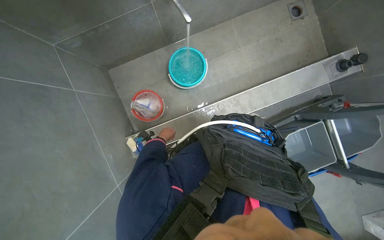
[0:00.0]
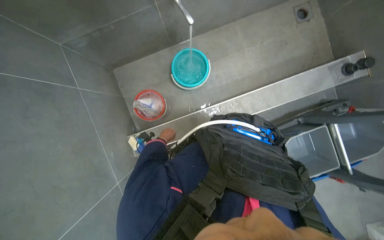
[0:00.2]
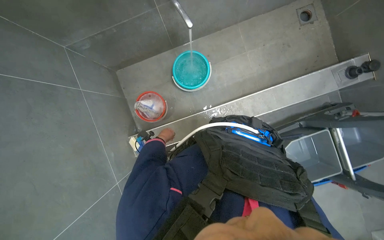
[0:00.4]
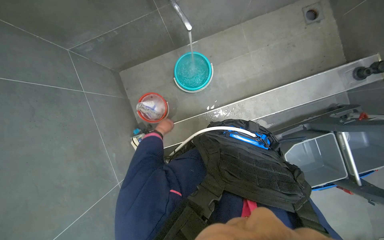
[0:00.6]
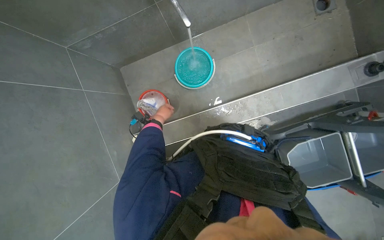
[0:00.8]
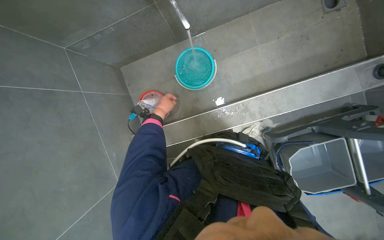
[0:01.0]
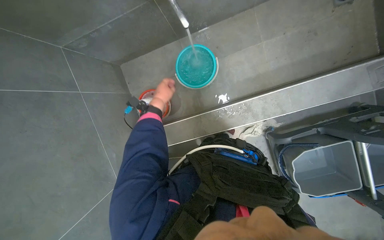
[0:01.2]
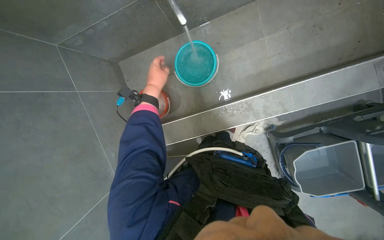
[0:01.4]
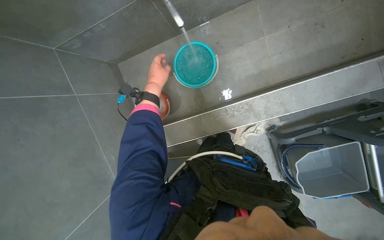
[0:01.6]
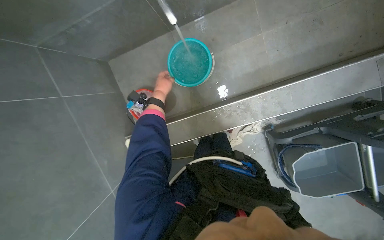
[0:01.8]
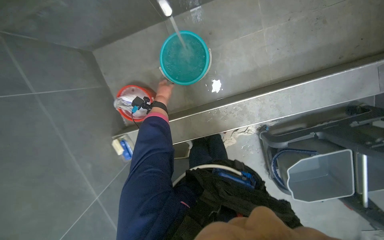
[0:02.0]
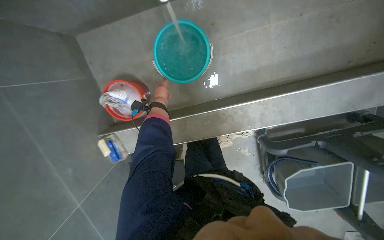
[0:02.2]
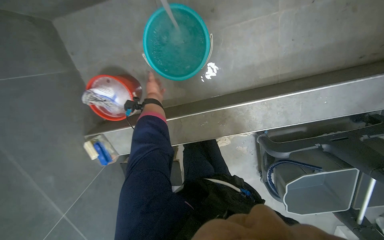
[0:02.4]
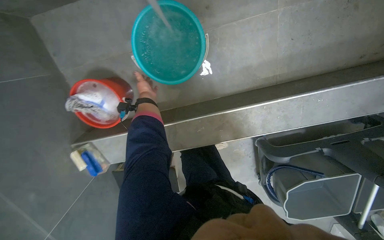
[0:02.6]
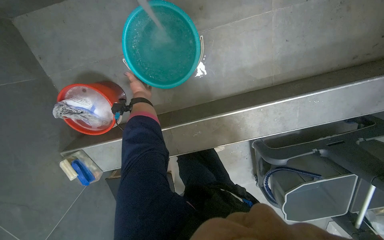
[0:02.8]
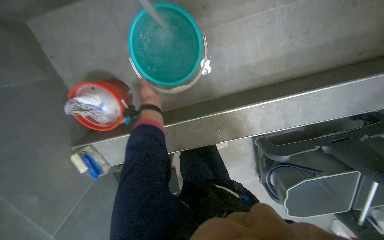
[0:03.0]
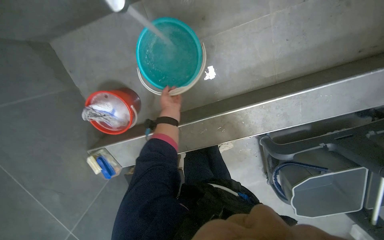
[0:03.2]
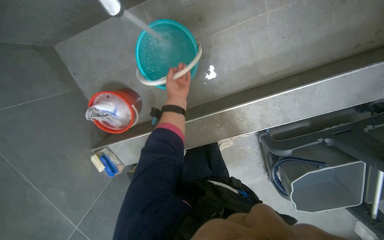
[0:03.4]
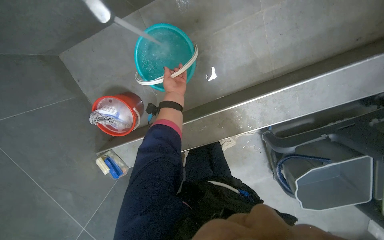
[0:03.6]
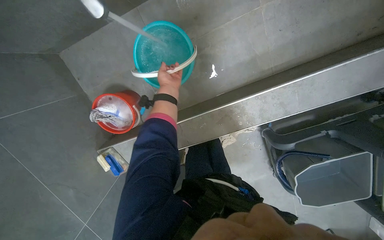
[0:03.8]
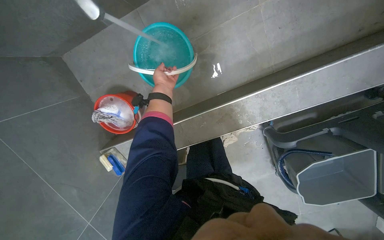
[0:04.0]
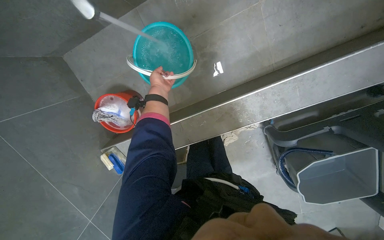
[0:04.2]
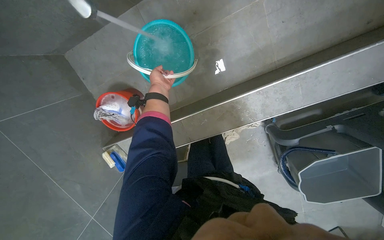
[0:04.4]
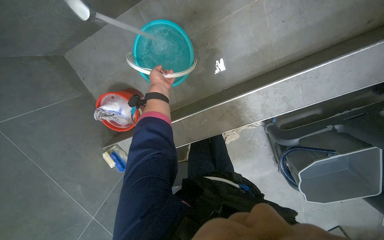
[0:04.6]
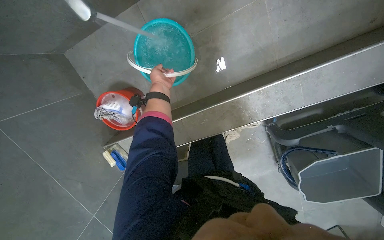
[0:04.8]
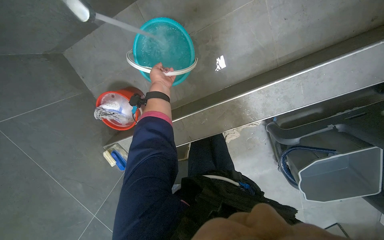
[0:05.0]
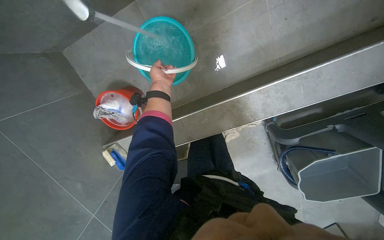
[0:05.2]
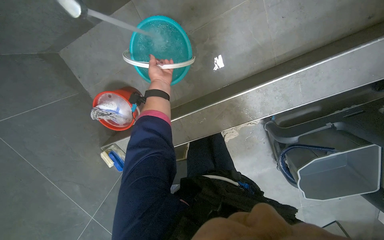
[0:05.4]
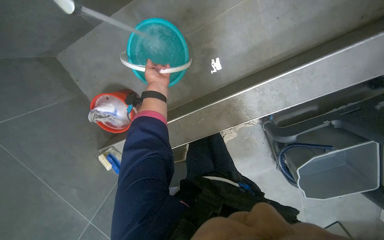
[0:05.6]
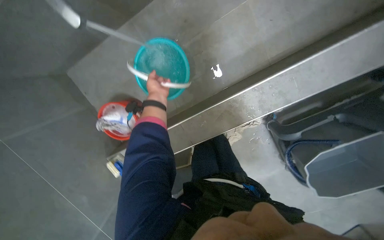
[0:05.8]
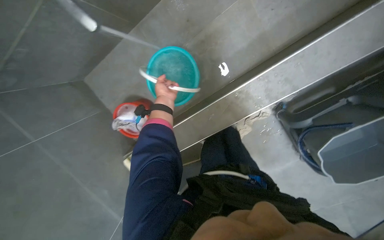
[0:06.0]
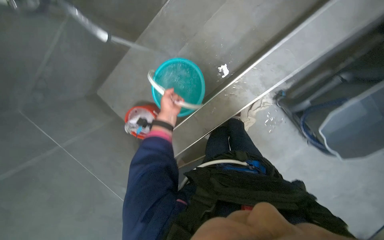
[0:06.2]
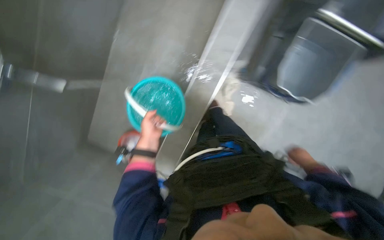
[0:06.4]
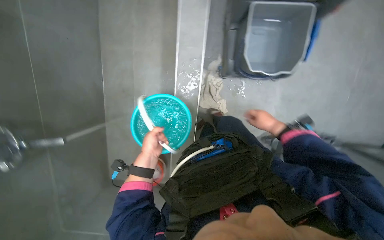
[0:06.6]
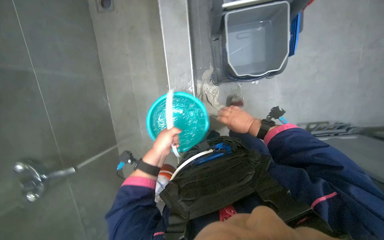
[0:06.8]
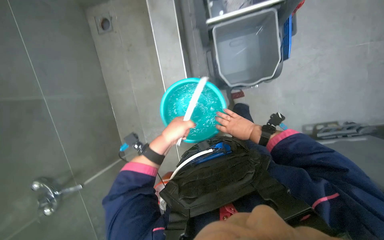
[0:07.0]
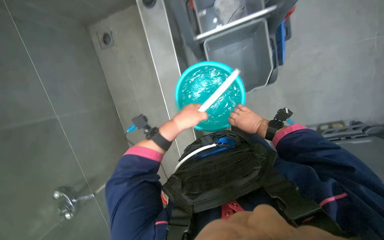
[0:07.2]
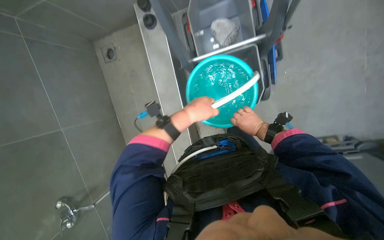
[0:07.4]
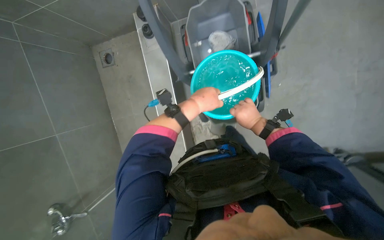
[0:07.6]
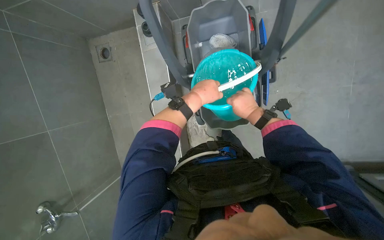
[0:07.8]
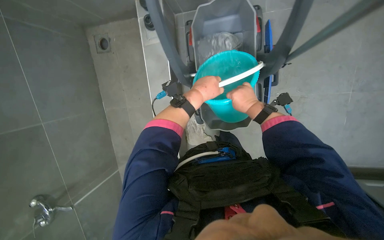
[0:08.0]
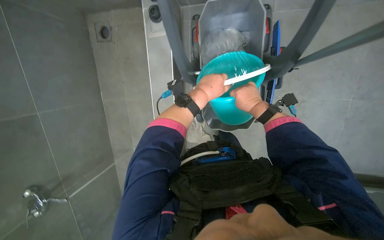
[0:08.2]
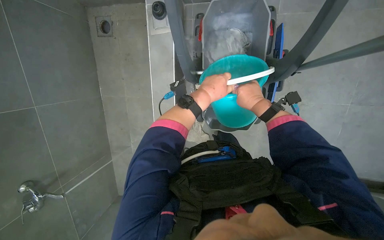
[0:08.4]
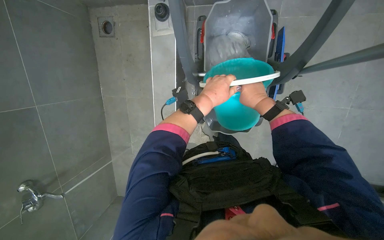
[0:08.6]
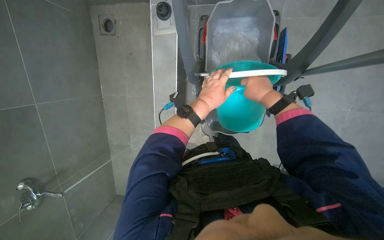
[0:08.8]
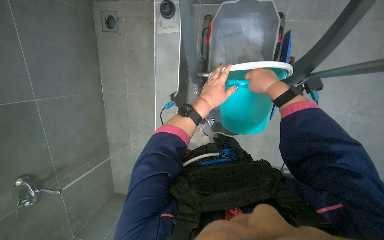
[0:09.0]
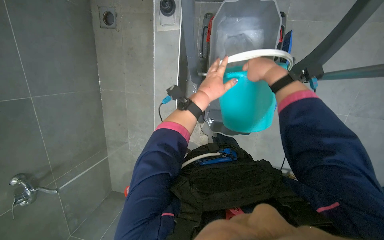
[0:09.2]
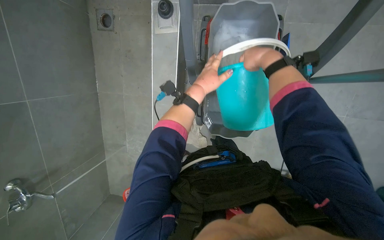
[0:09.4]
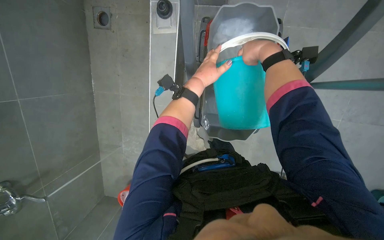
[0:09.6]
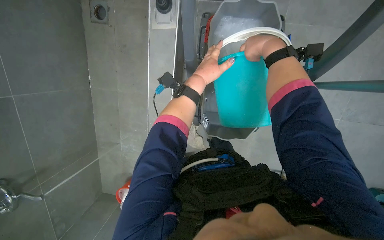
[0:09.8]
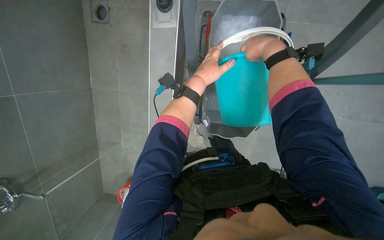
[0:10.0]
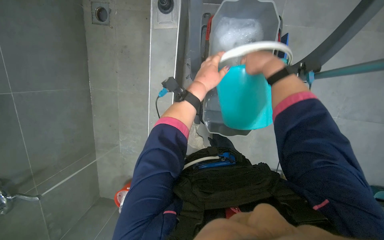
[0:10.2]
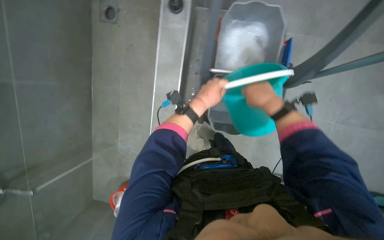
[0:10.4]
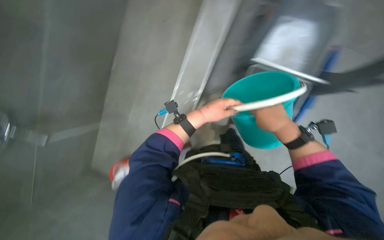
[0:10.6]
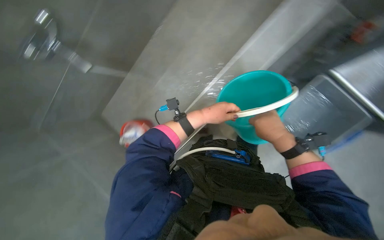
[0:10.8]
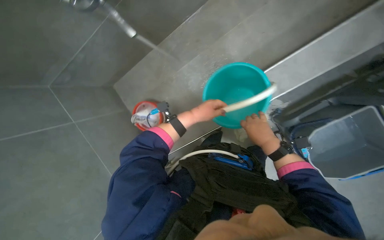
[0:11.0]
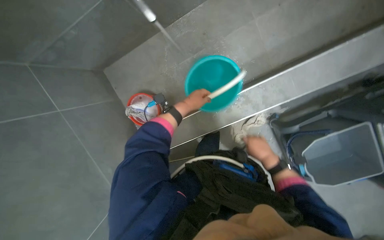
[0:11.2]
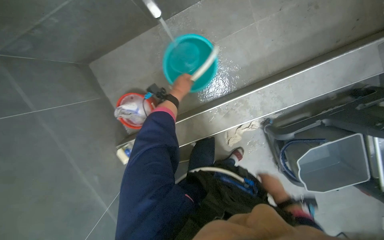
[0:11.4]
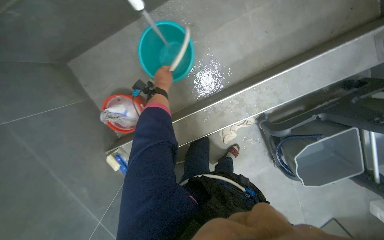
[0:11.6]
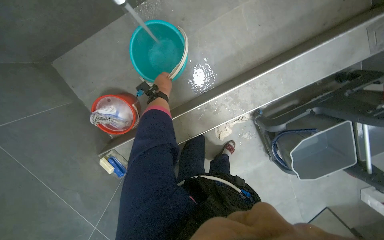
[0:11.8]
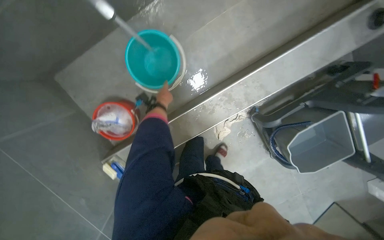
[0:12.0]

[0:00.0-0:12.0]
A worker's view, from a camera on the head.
Job: preparing cleaning supplies.
The whole recording: Filling cleaning cart with water. The worker continues to fill buckets with water from the faucet and pours them into the cleaning cart.
0:00.0 to 0:01.6: The left hand is displaced up the picture and nearer to the camera by roughly 35 cm.
0:01.6 to 0:03.0: The camera is carried approximately 40 cm. The wearer looks some 15 degrees further downward.
0:04.4 to 0:06.0: The left hand goes approximately 15 cm nearer to the camera and down the picture.
0:06.0 to 0:07.6: The head travels some 50 cm. The scene rotates counterclockwise by some 40 degrees.
0:07.6 to 0:09.0: The right hand goes some 15 cm up the picture.
0:10.4 to 0:12.0: The camera pitches downward, by roughly 15 degrees. The left hand travels farther from the camera and to the left by some 40 cm.

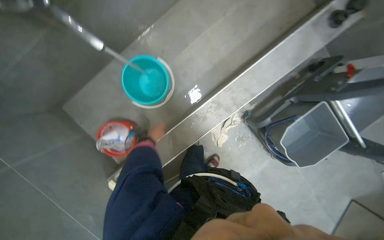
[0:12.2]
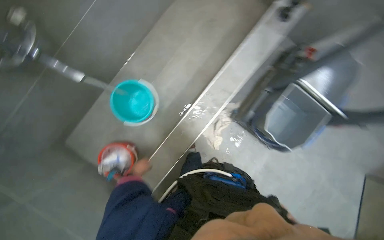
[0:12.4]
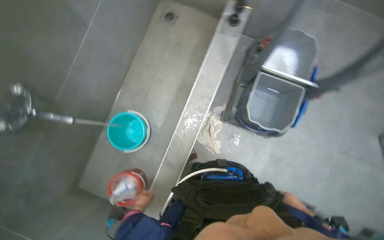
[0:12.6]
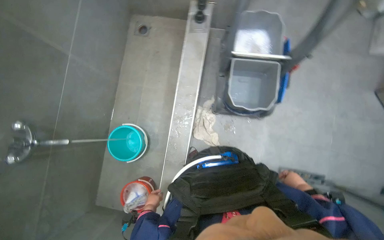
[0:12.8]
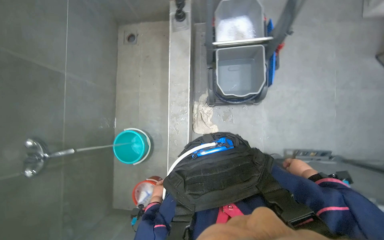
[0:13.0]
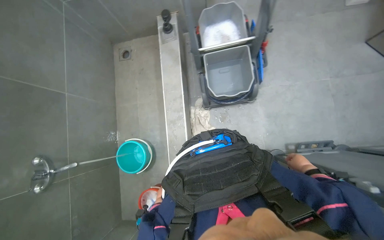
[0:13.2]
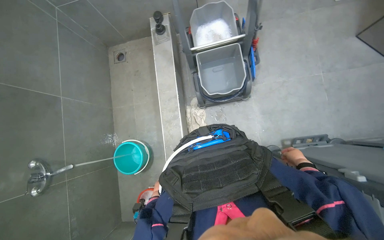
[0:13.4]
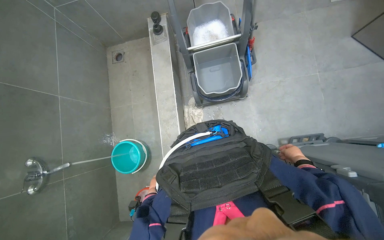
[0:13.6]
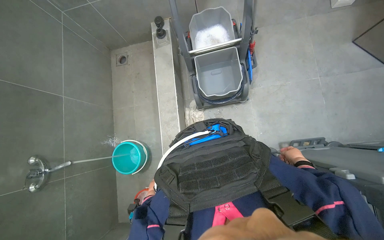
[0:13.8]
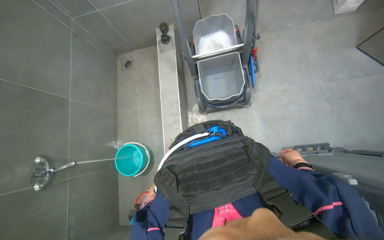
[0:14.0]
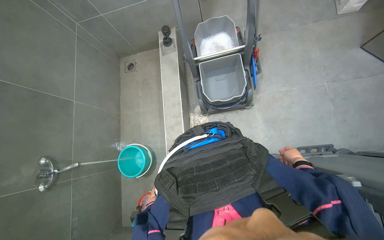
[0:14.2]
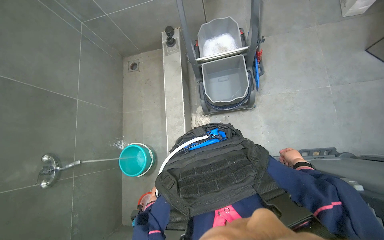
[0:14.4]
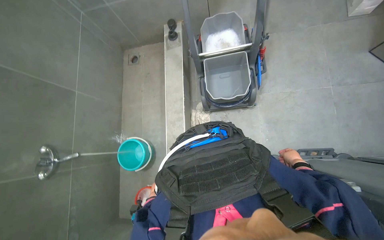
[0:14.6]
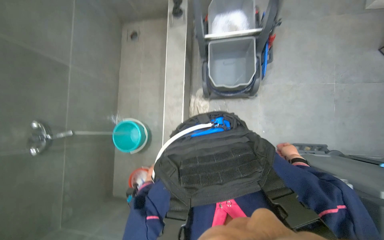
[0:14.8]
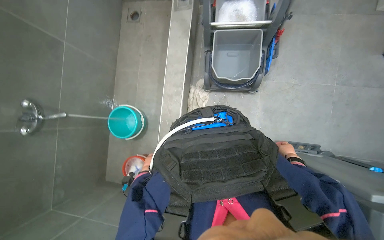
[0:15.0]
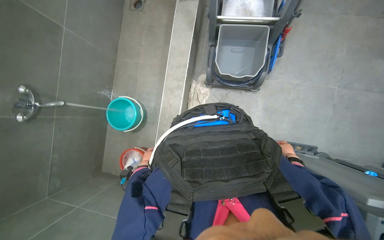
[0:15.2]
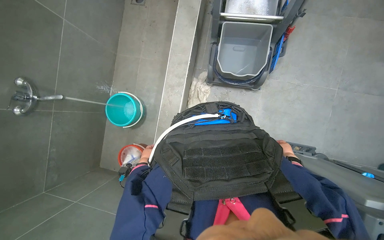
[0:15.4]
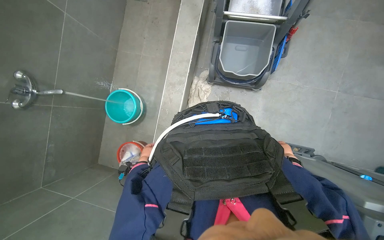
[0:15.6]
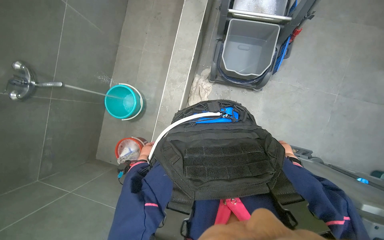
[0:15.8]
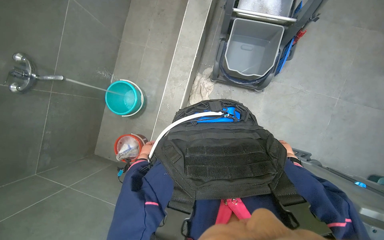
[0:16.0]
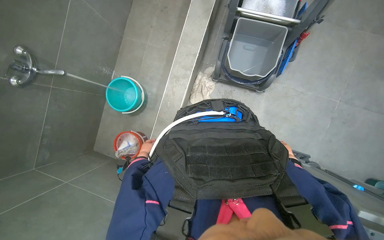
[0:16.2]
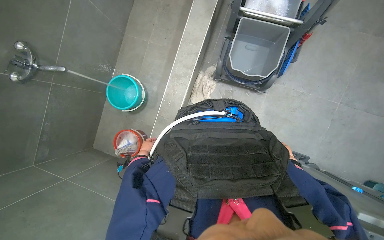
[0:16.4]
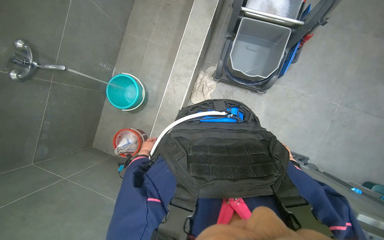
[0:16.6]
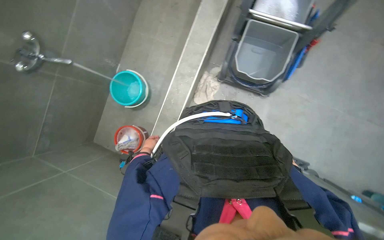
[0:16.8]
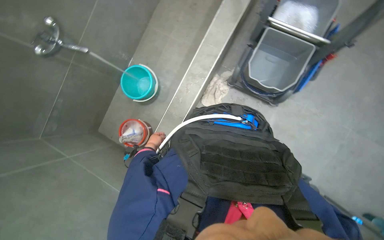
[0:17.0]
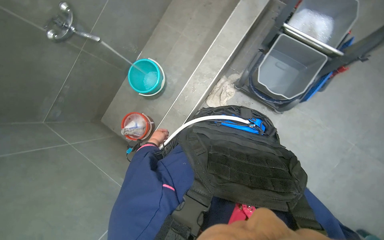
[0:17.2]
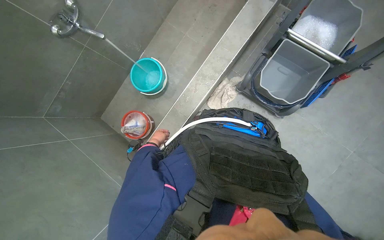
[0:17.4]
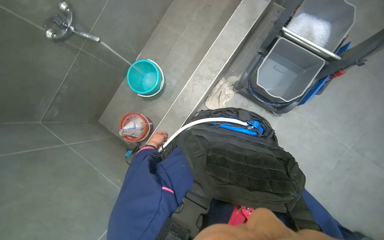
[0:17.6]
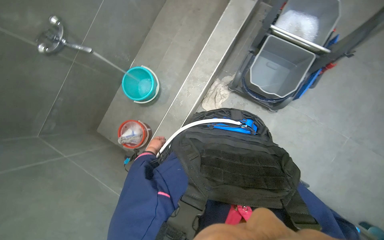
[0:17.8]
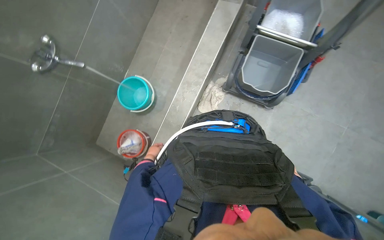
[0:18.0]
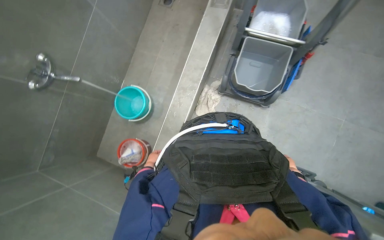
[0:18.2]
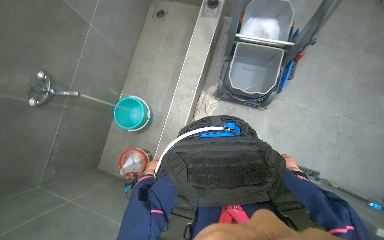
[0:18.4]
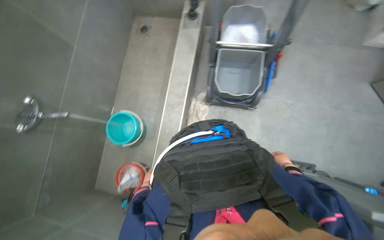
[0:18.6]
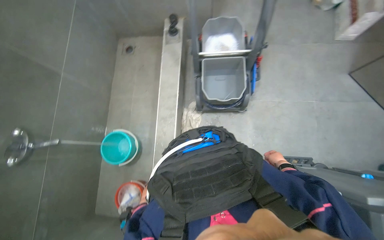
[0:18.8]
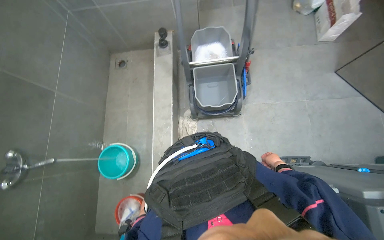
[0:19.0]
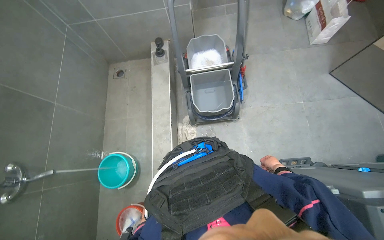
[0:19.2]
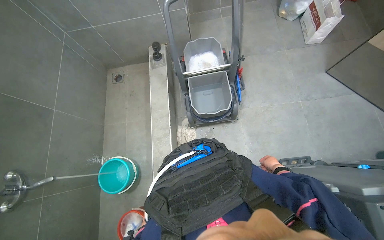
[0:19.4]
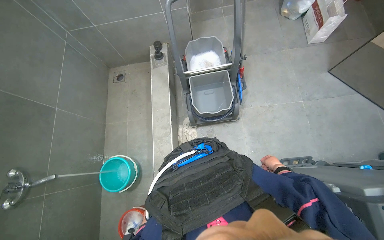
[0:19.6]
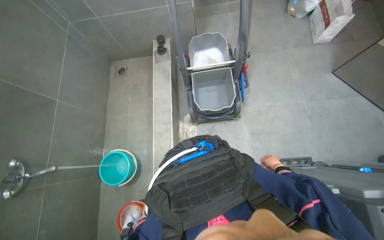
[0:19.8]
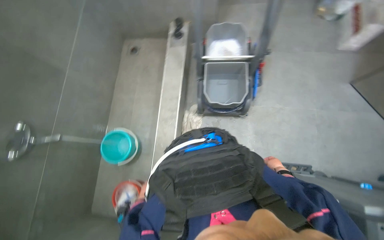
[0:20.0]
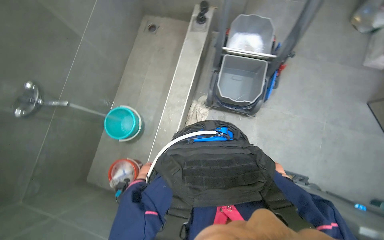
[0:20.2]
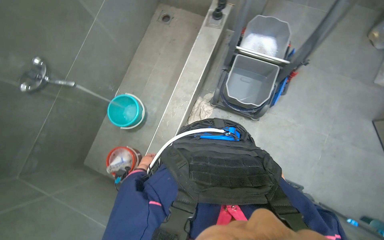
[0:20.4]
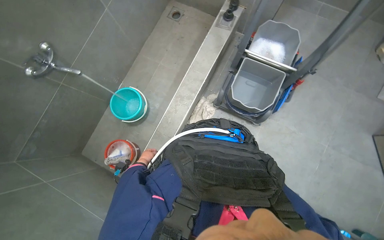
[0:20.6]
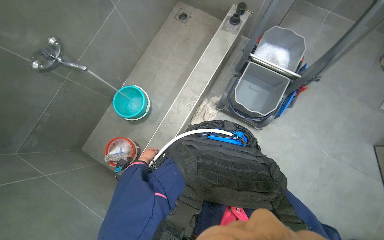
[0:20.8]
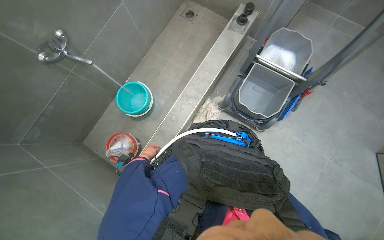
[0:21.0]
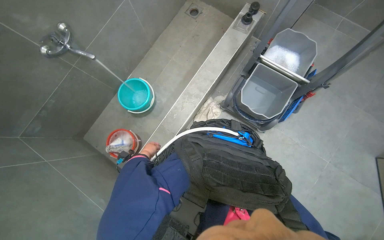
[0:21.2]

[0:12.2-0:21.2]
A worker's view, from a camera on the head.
Job: preparing cleaning supplies.
The whole recording: Filling cleaning cart with water. The worker continues to fill buckets with water from the faucet and pours them into the cleaning cart.
0:12.2 to 0:13.8: The camera is carried approximately 70 cm. The camera sweeps to the left, by some 15 degrees. The camera pitches upward, by roughly 20 degrees. The scene turns about 60 degrees counterclockwise in the picture.
0:18.2 to 0:19.8: The wearer looks roughly 15 degrees further upward.
0:19.8 to 0:21.2: The scene turns approximately 40 degrees clockwise in the picture.
